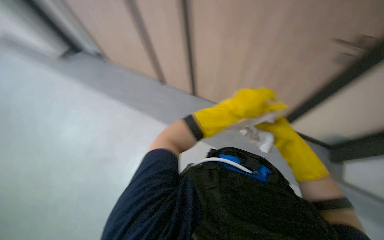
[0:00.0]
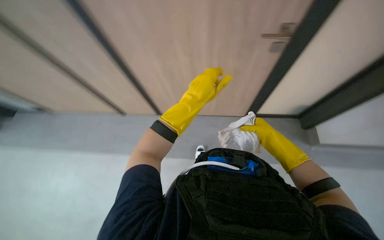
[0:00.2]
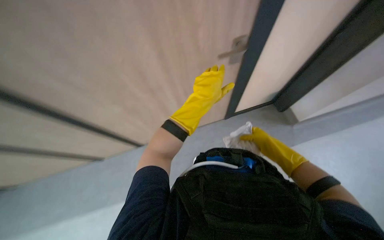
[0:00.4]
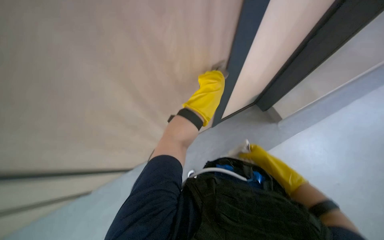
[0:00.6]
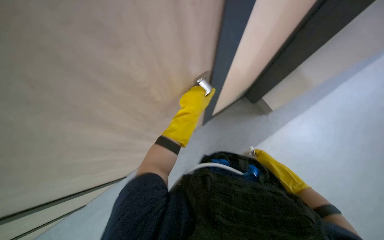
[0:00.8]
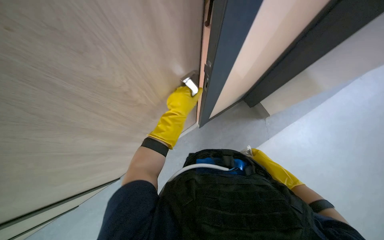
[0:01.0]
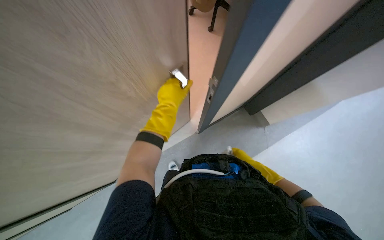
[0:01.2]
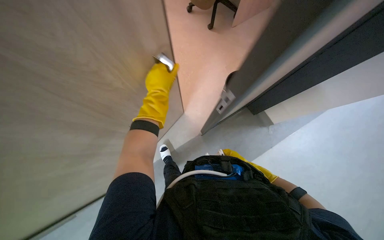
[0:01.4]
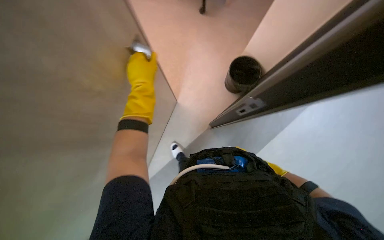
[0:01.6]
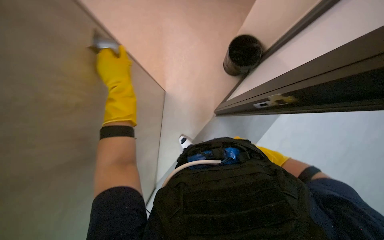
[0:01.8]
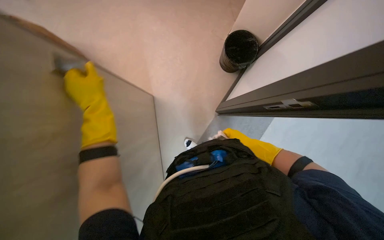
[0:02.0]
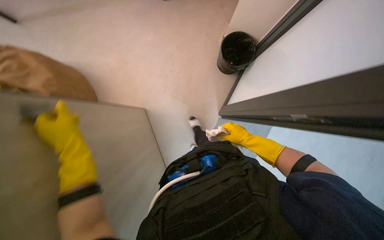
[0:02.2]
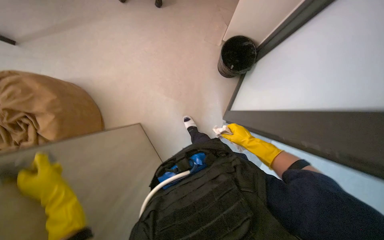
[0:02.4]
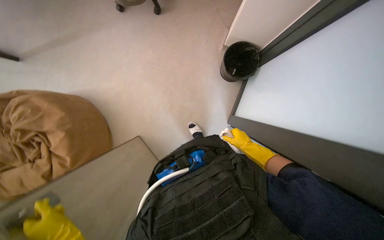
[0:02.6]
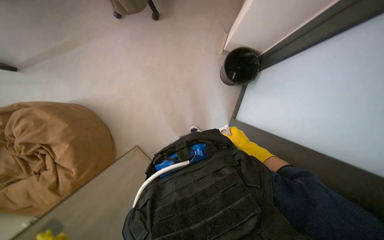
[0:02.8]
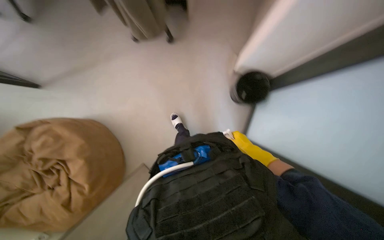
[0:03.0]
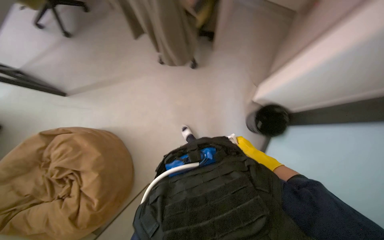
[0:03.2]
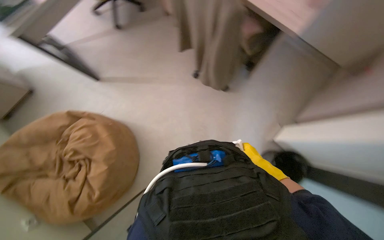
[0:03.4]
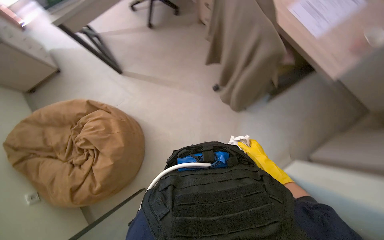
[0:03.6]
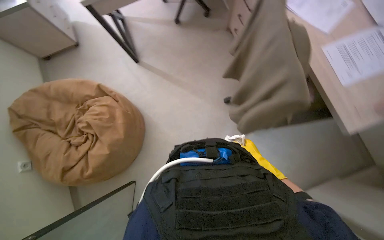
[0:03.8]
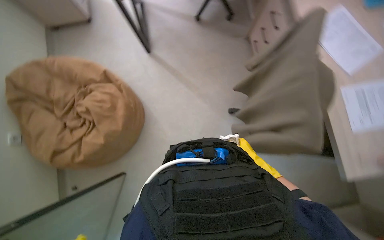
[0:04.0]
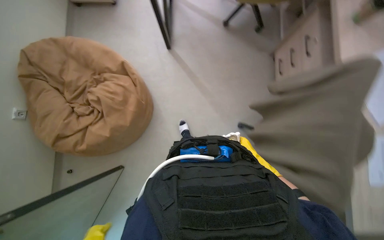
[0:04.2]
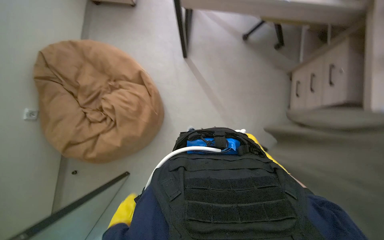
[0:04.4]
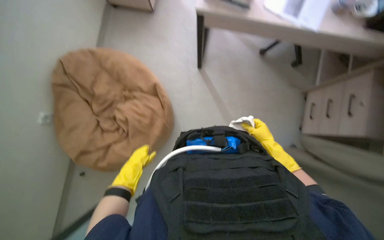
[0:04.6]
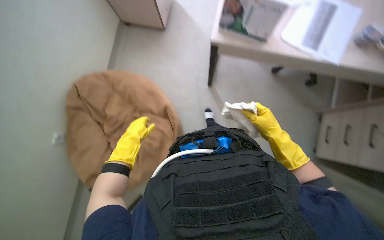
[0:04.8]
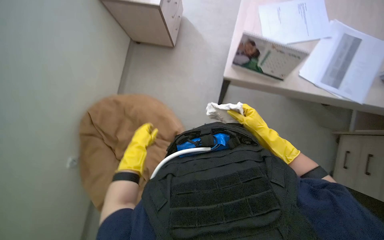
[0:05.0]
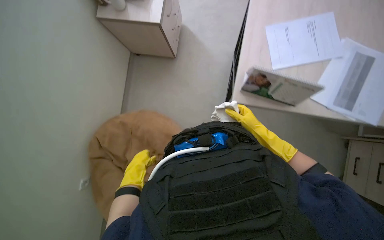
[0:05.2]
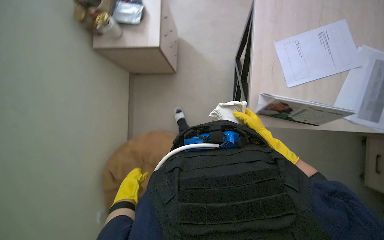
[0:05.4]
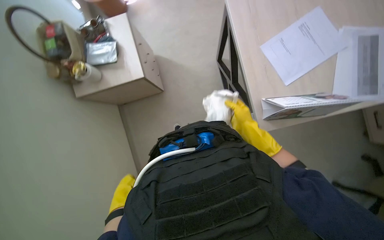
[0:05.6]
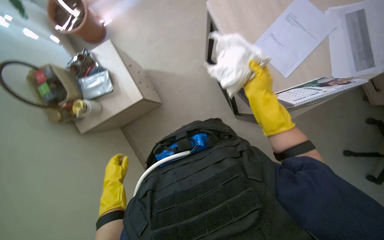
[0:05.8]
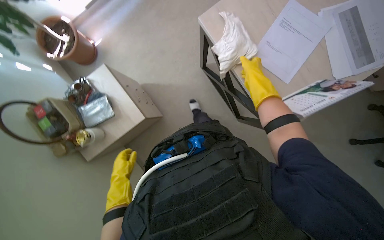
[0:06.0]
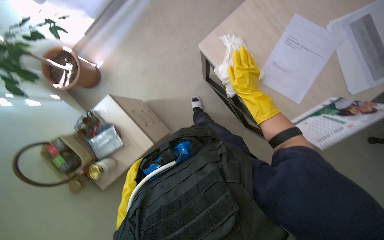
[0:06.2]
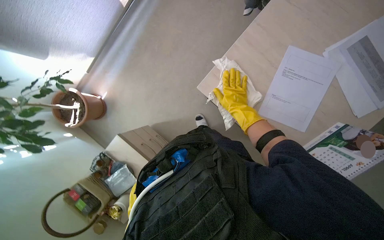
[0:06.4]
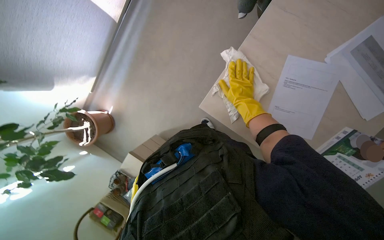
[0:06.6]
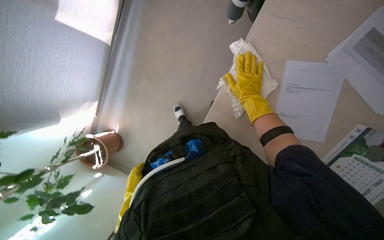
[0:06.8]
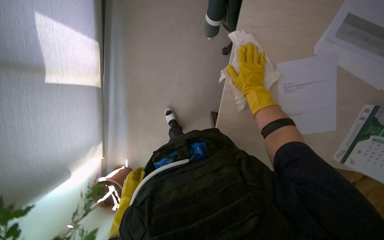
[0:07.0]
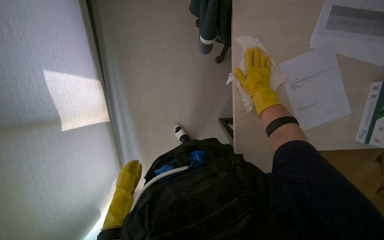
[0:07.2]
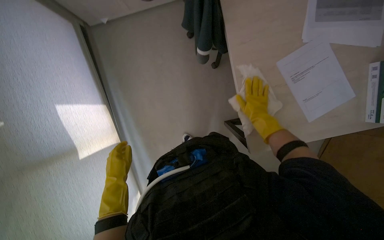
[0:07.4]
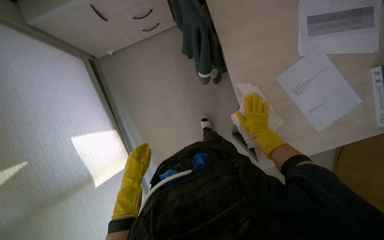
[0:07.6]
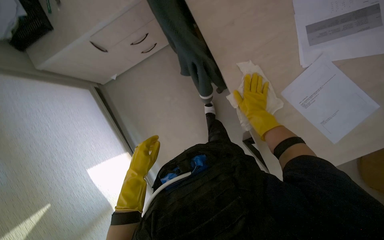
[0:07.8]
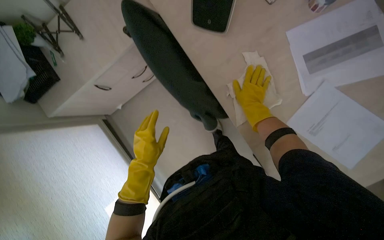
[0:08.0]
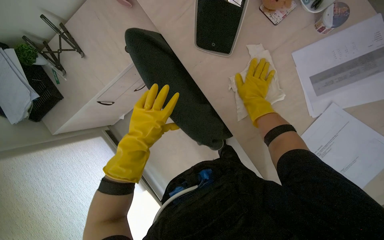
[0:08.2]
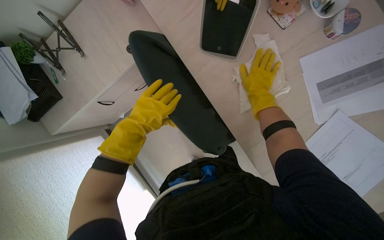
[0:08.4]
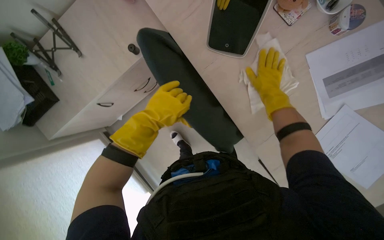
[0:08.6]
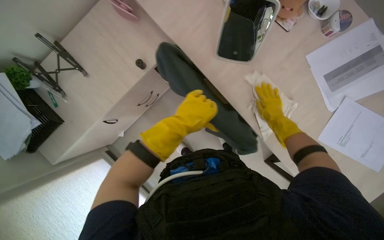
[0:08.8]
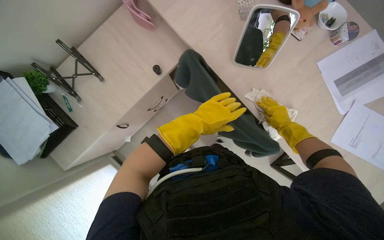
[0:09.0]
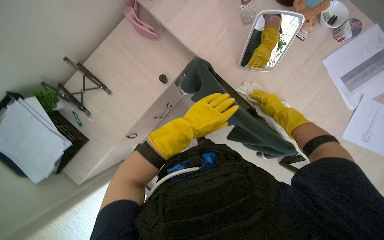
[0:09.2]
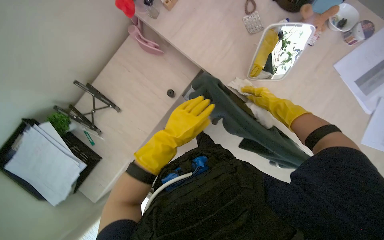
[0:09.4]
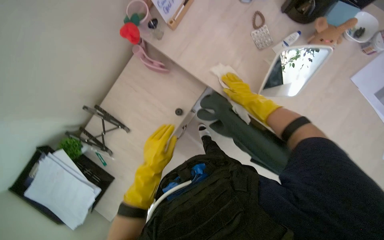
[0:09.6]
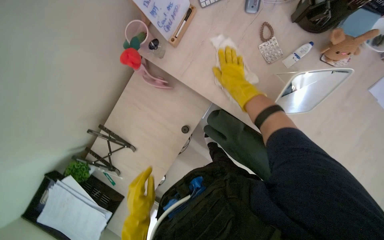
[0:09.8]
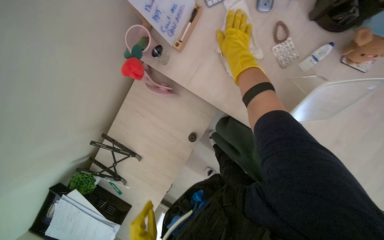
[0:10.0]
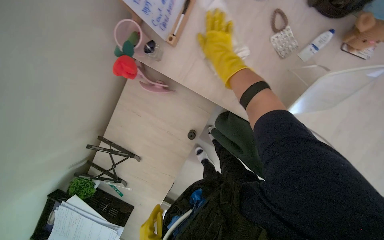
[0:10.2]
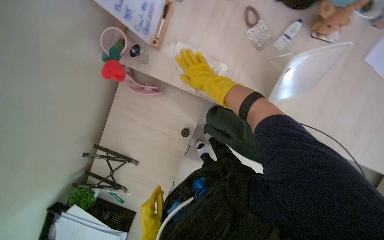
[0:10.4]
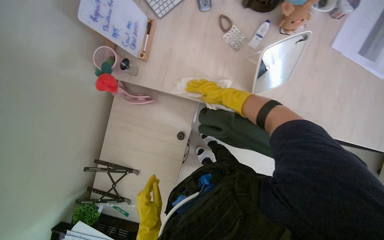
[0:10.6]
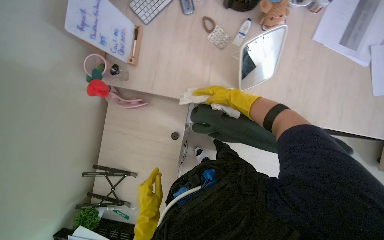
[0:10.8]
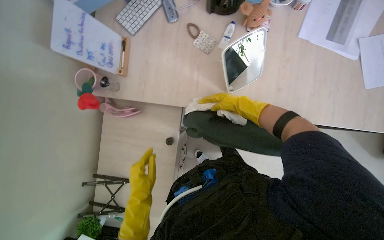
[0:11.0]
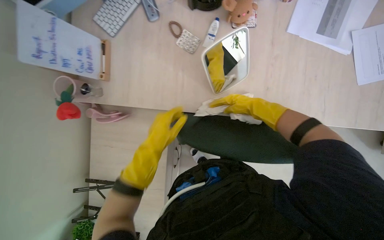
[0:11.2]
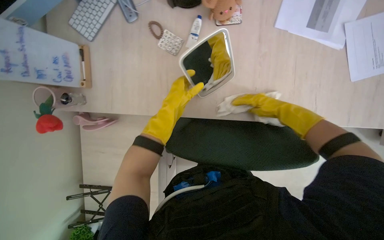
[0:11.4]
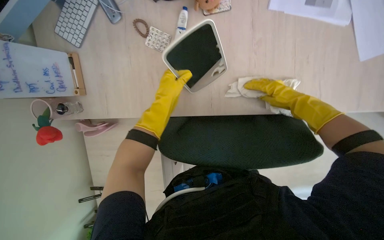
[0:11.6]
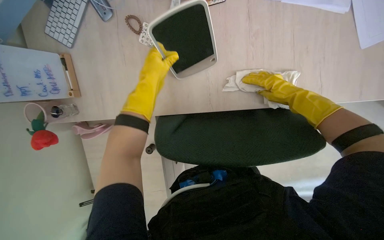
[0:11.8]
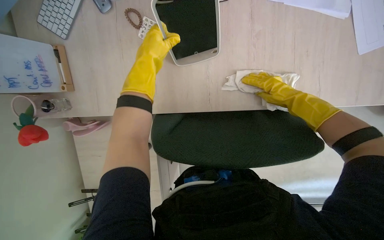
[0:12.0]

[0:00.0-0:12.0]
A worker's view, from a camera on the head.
Job: wiping surfaces.
The whole recording: Wiping office surfaces and furniture. The worker wipes various office surfaces including door handles, desk sides, and desk tops, moving items as needed.
0:01.6 to 0:03.0: The scene turns approximately 25 degrees counterclockwise in the picture.
0:03.0 to 0:04.4: The camera is carried some 80 cm. The scene rotates clockwise by approximately 75 degrees.
0:06.0 to 0:07.6: The camera is carried approximately 60 cm. The scene turns roughly 65 degrees counterclockwise in the picture.
0:07.6 to 0:09.0: The wearer moves approximately 50 cm.
0:09.0 to 0:10.4: The right hand shifts some 60 cm to the left and up the picture.
0:10.4 to 0:12.0: Everything in view rotates roughly 25 degrees counterclockwise. The right hand shifts approximately 50 cm to the right.

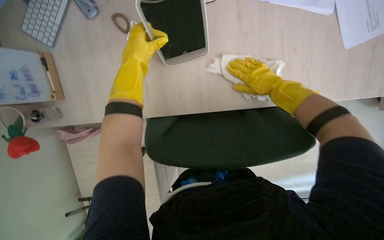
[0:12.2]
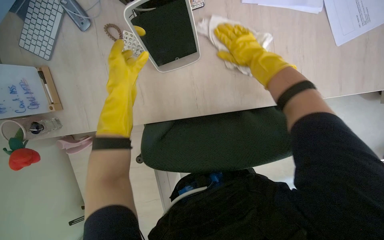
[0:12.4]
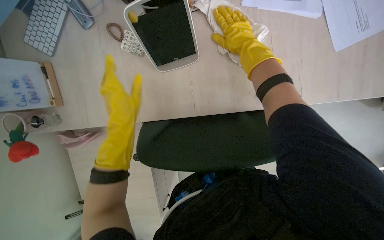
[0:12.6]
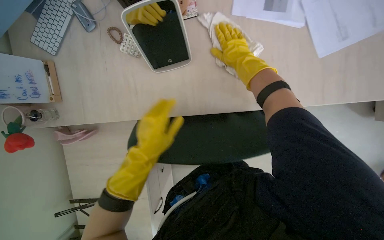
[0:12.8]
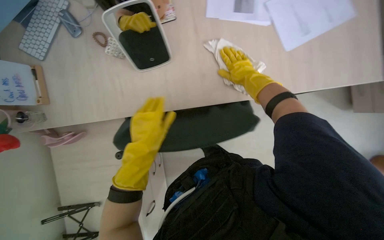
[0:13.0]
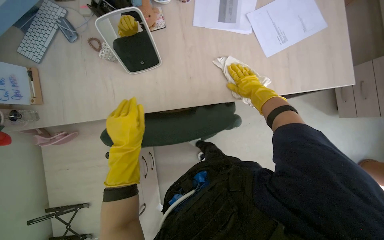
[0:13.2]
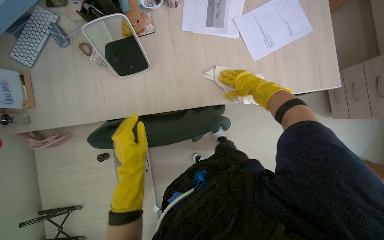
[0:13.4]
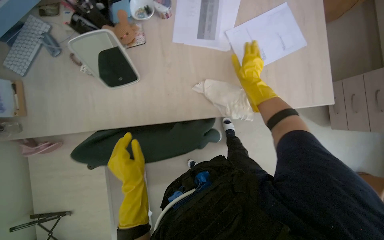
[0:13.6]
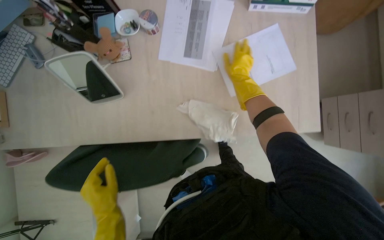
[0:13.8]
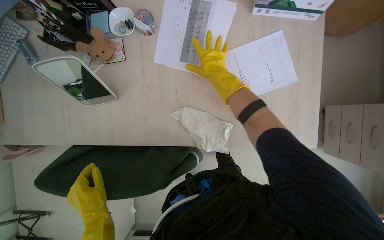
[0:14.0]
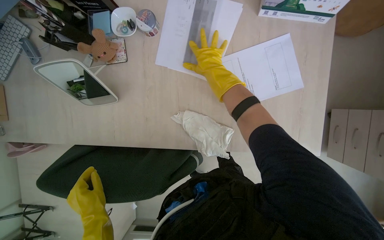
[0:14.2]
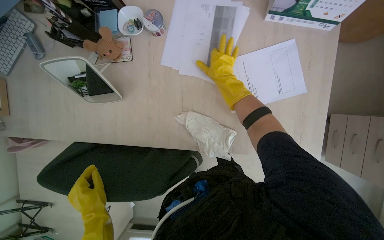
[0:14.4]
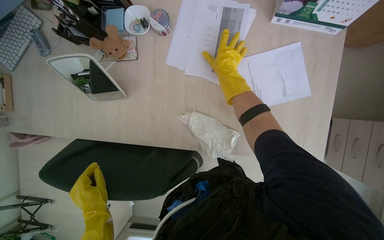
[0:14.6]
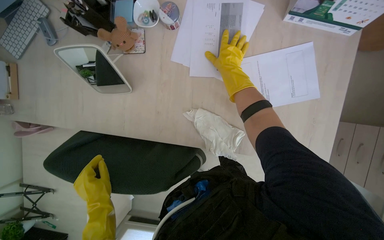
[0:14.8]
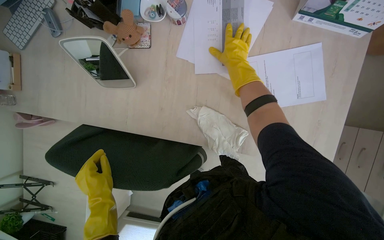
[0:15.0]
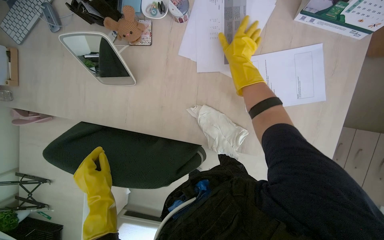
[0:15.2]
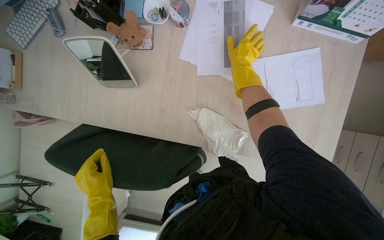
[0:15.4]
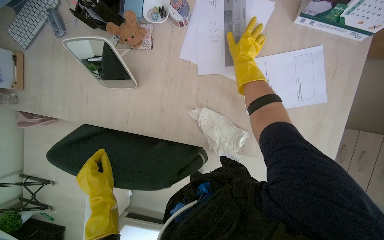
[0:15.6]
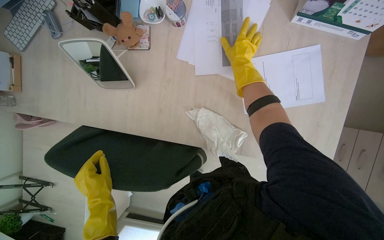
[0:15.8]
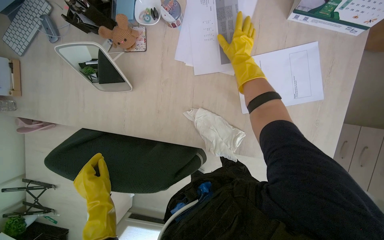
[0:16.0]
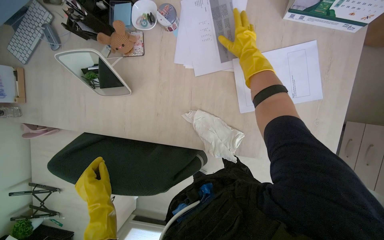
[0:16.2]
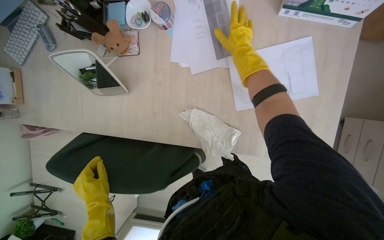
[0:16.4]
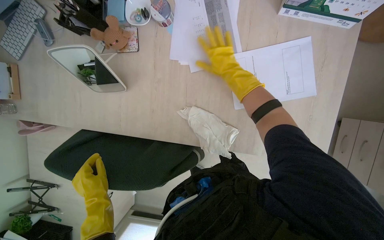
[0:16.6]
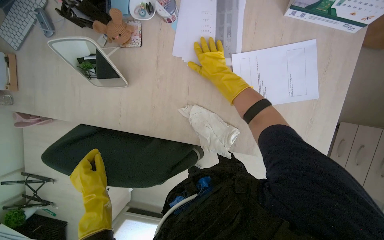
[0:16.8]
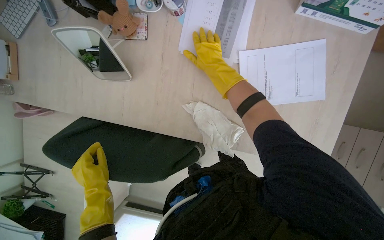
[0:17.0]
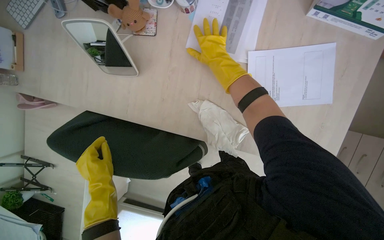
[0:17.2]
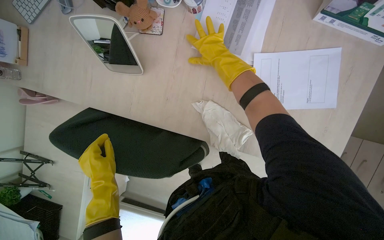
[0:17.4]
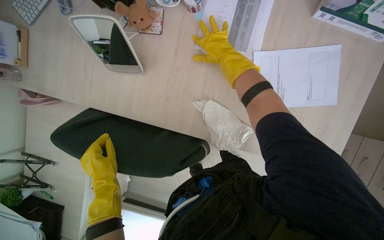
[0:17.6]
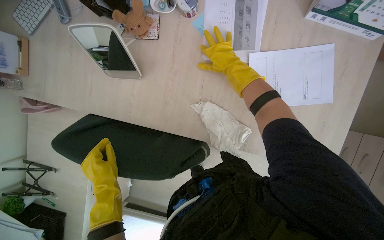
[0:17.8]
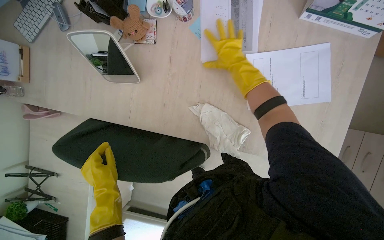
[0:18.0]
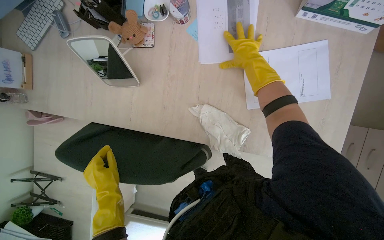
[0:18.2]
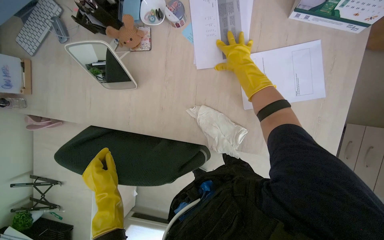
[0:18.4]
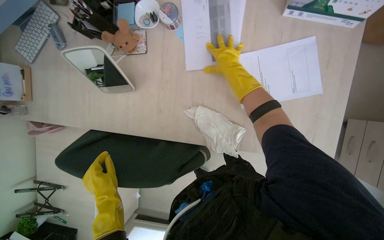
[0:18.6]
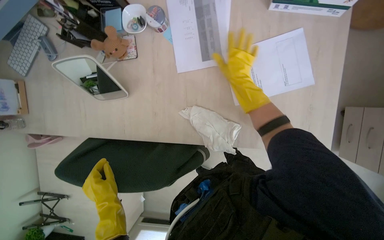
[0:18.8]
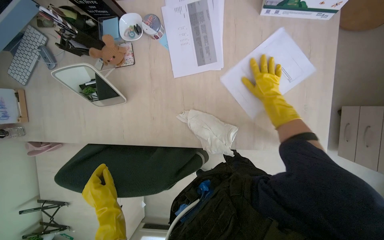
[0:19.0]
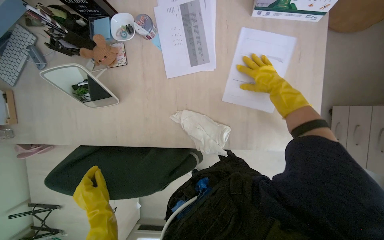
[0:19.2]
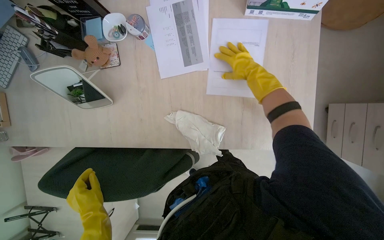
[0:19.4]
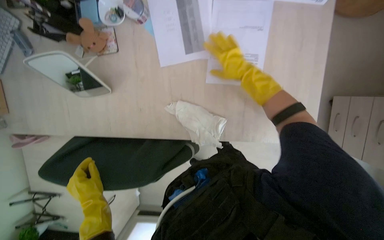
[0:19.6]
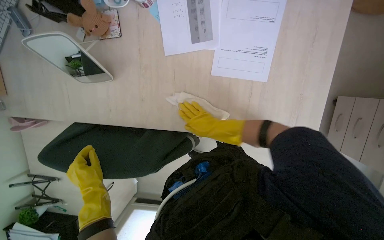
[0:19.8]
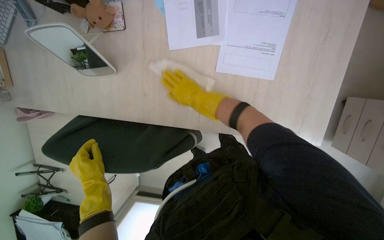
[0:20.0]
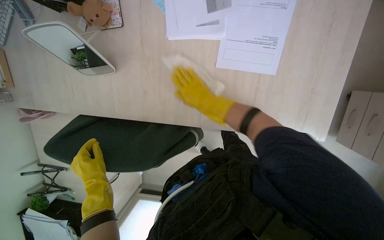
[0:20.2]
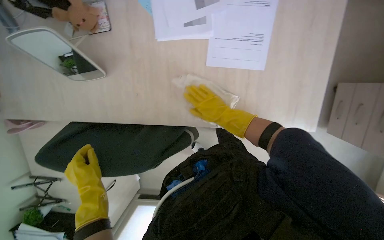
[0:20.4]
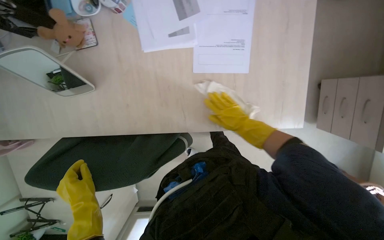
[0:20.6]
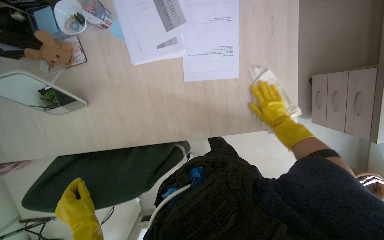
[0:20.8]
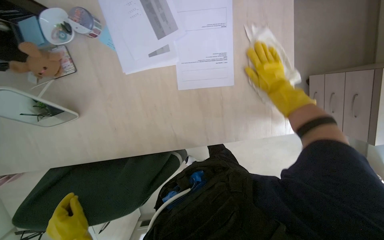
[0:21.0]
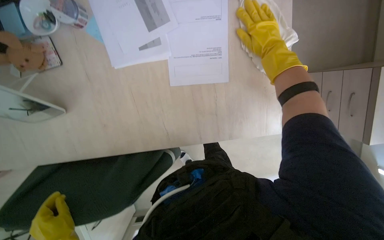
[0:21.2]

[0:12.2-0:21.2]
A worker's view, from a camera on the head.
Job: wiping surfaces.
The whole recording: Wiping office surfaces and furniture. The worker wipes various office surfaces including door handles, desk sides, and desk tops, moving items as needed.
0:12.2 to 0:13.8: The left hand goes approximately 30 cm down the picture.
0:13.8 to 0:15.2: The right hand travels up the picture by about 15 cm.
0:15.2 to 0:16.6: The hands stay close to where they were, moving slightly.
0:18.2 to 0:19.8: The right hand swings up and down the picture, approximately 20 cm each way, with 2 reversals.
0:19.8 to 0:21.2: The right hand shifts roughly 35 cm to the right, up the picture and nearer to the camera.
